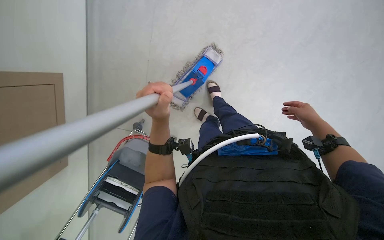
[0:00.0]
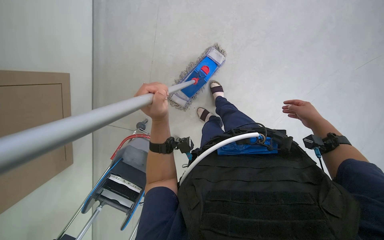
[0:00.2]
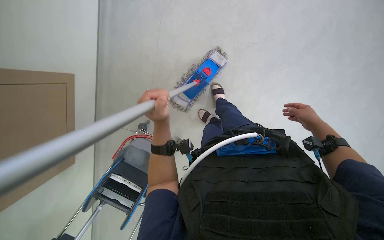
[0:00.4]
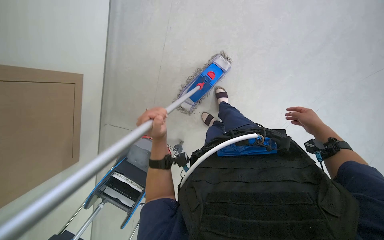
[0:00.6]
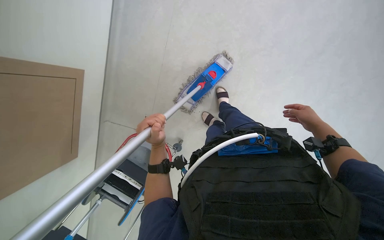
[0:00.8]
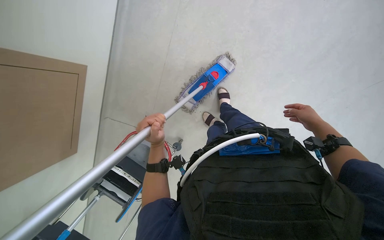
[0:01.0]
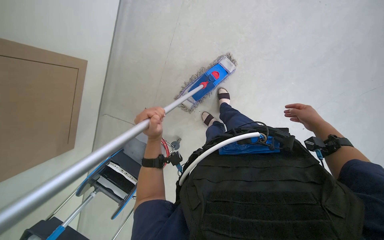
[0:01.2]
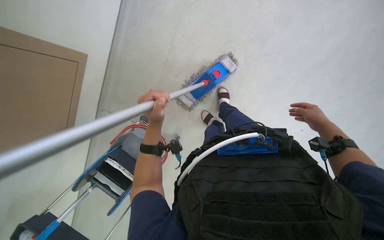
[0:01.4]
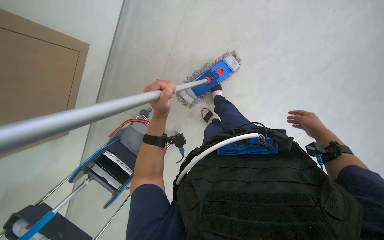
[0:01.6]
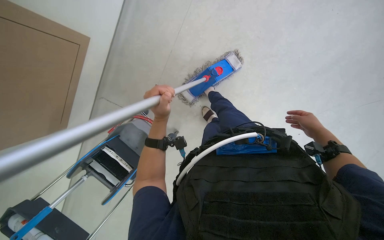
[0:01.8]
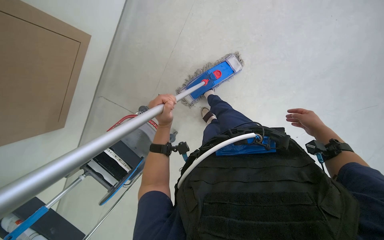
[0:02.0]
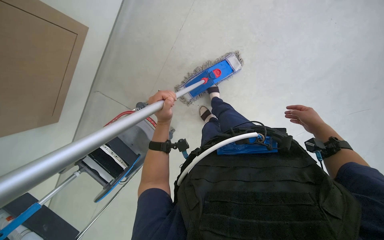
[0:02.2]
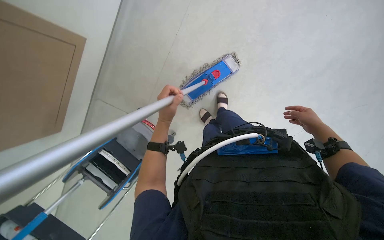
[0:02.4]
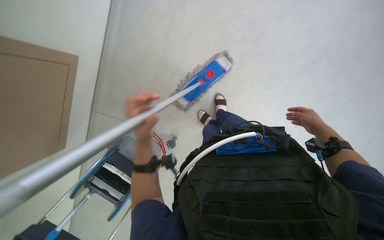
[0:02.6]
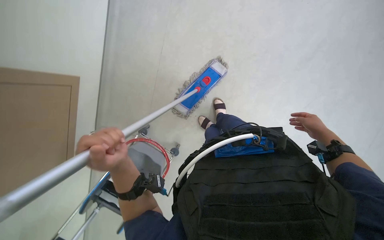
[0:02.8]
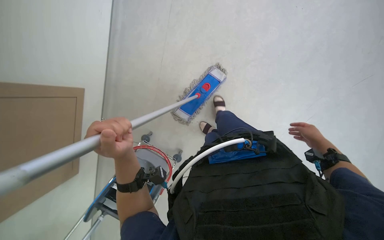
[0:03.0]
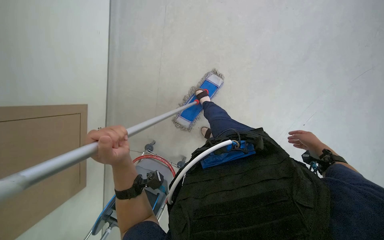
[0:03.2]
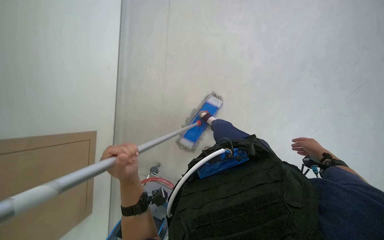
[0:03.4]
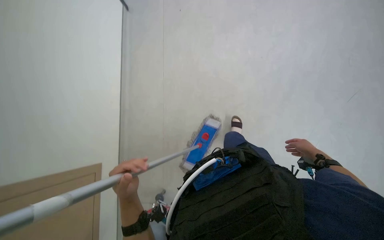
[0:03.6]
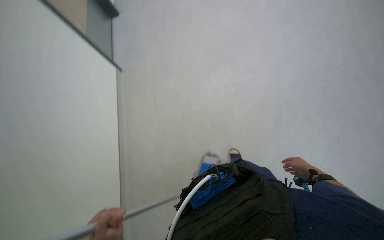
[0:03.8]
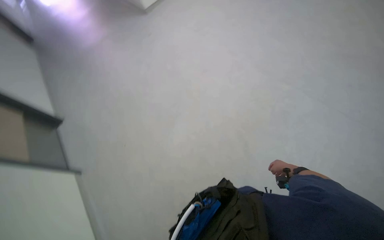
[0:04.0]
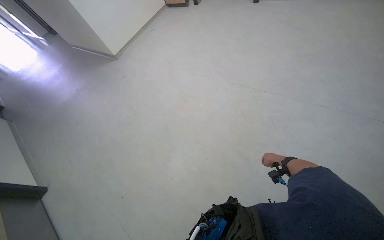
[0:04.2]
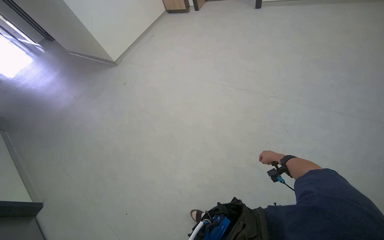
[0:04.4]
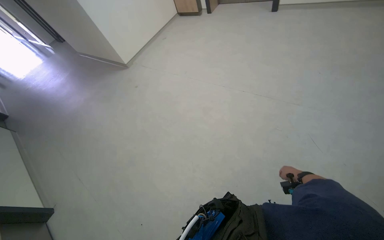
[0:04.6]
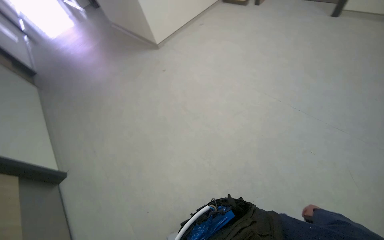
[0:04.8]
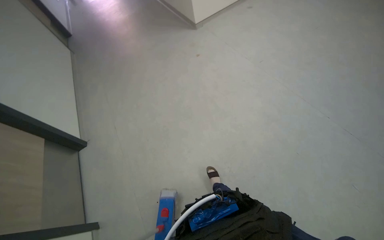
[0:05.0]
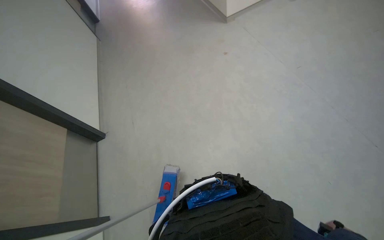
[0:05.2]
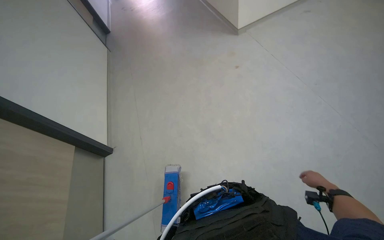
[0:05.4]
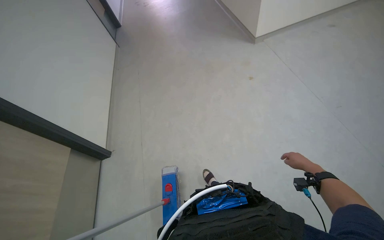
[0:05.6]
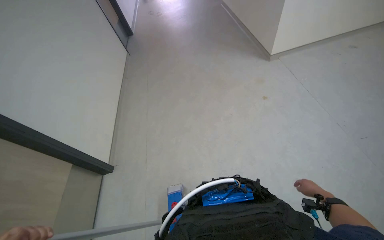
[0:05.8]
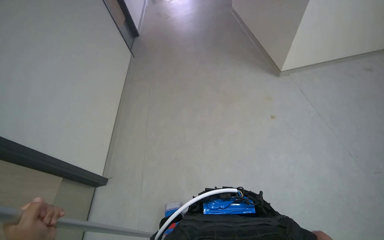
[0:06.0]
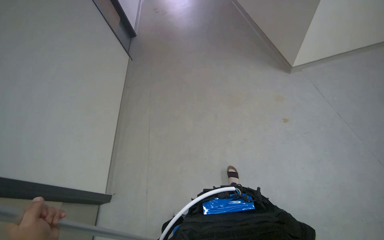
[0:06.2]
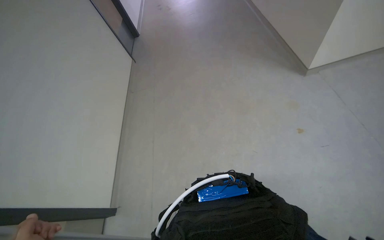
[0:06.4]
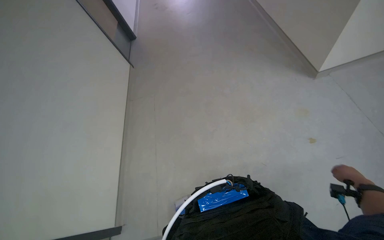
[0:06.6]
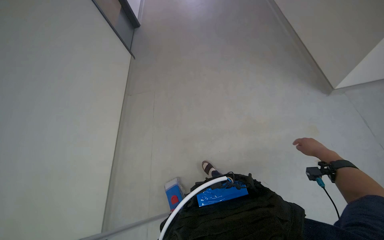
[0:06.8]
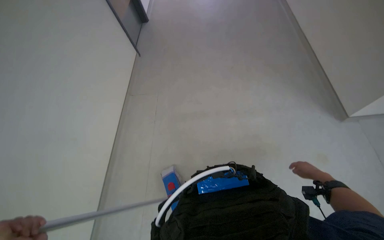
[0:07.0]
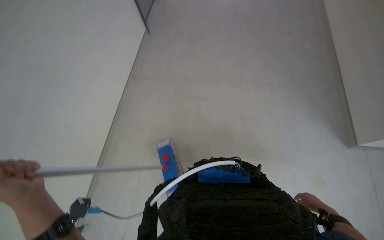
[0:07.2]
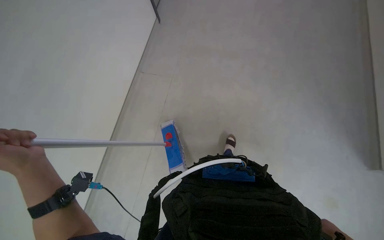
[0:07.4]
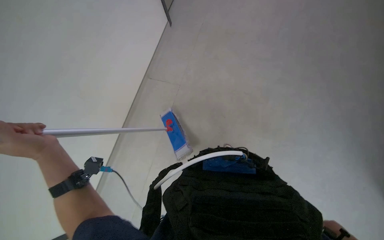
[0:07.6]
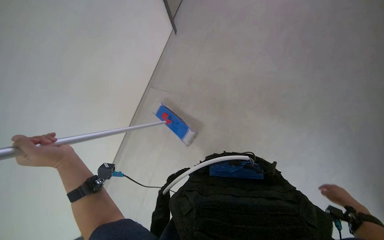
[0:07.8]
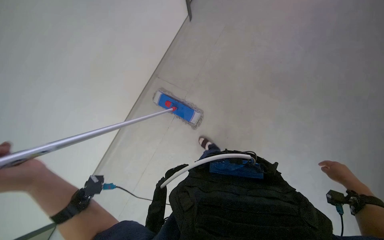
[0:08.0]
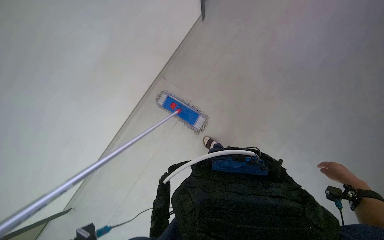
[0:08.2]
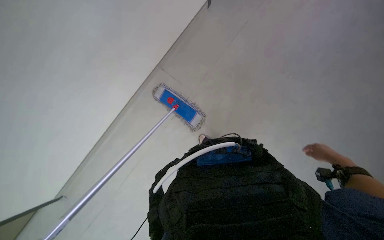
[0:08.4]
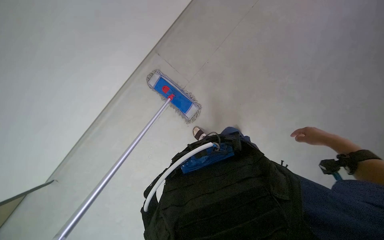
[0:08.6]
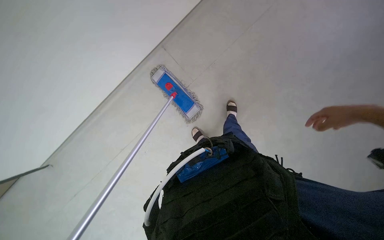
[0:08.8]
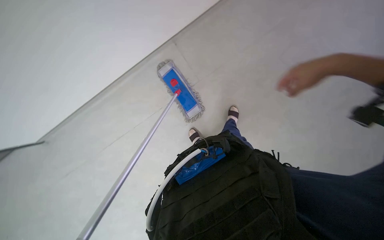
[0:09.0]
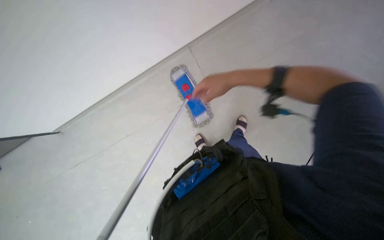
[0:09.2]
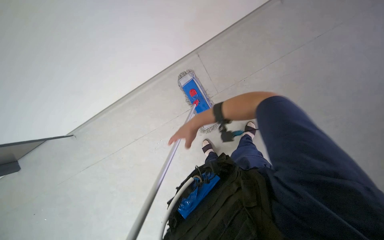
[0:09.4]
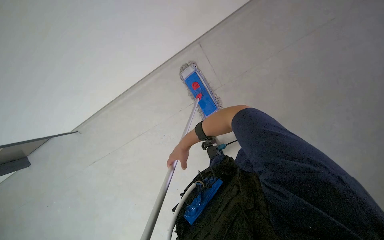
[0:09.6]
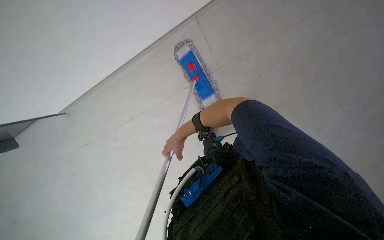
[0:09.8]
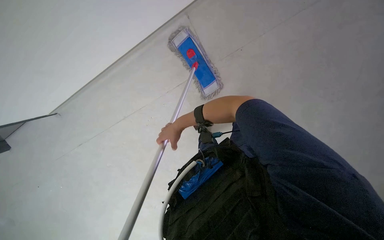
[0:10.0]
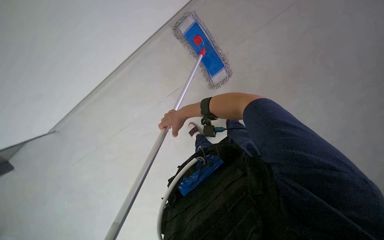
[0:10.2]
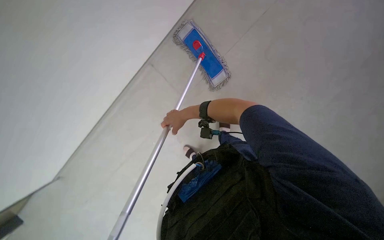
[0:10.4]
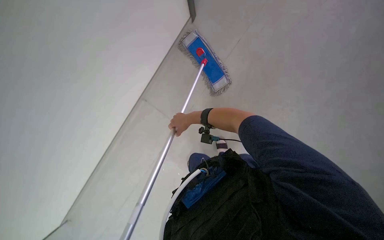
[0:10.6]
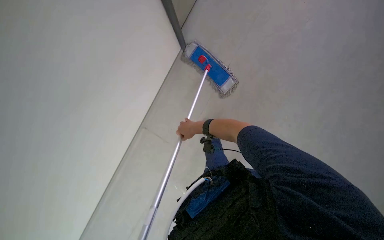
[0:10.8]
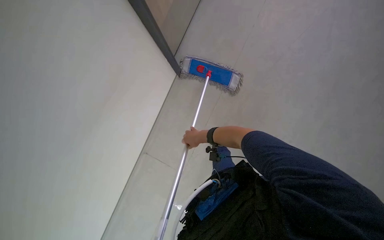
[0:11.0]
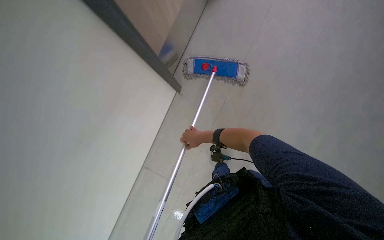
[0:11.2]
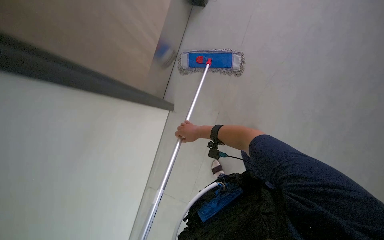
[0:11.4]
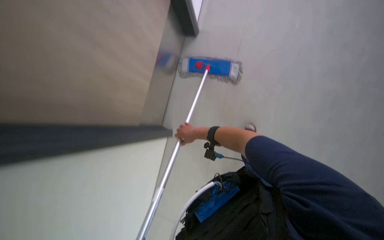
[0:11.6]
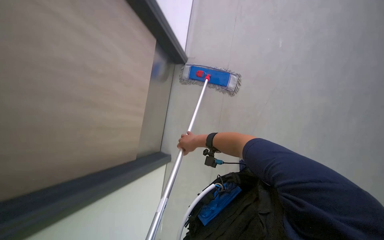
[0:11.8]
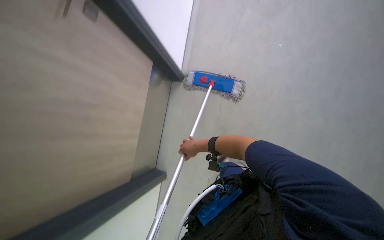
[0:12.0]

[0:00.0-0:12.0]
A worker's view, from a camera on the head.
Job: mopping floor.
The whole recording: Mopping floor with flat mop. The worker mops the floor using a flat mop.
0:01.6 to 0:03.0: The left hand travels nearer to the camera by roughly 10 cm.
0:03.0 to 0:04.4: The camera pitches upward, by about 45 degrees. Everything in view rotates roughly 30 degrees counterclockwise.
0:04.4 to 0:06.0: The head travels about 70 cm. The head rotates roughly 45 degrees to the left.
0:06.0 to 0:07.6: The head travels approximately 60 cm.
0:07.6 to 0:09.0: The right hand moves up the picture and to the left, roughly 70 cm.
0:09.0 to 0:10.4: The right hand is displaced to the left and farther from the camera by roughly 60 cm.

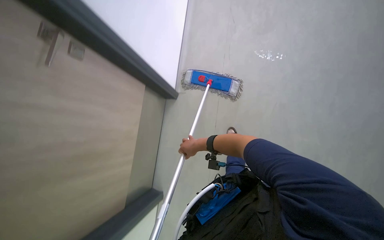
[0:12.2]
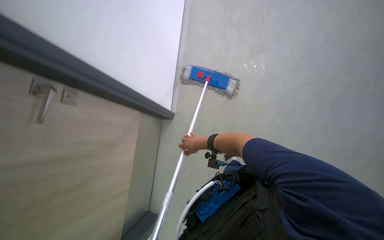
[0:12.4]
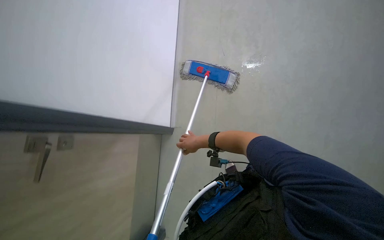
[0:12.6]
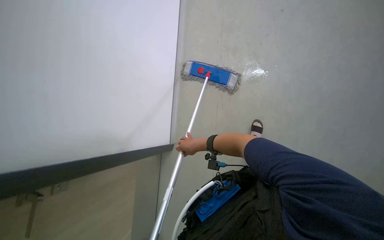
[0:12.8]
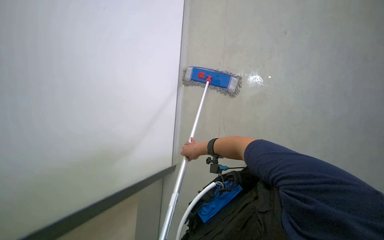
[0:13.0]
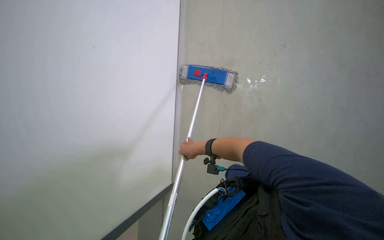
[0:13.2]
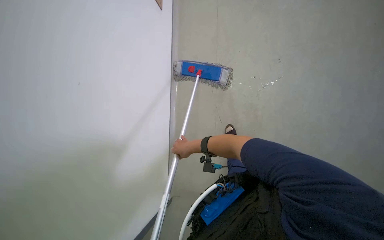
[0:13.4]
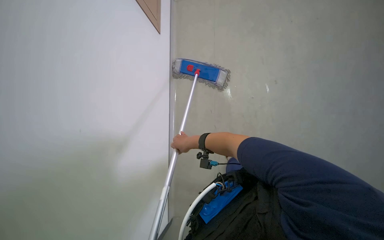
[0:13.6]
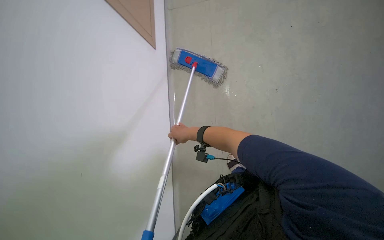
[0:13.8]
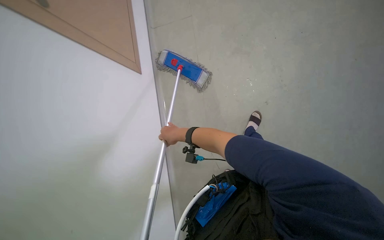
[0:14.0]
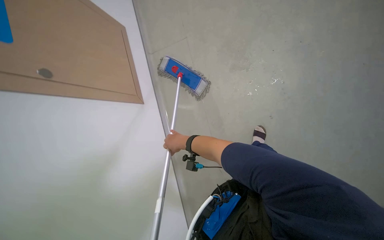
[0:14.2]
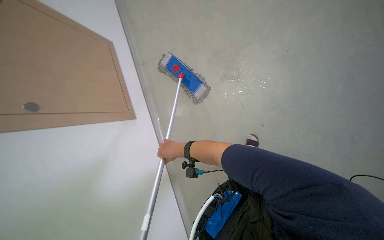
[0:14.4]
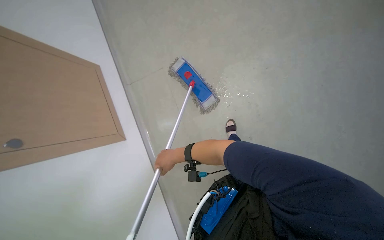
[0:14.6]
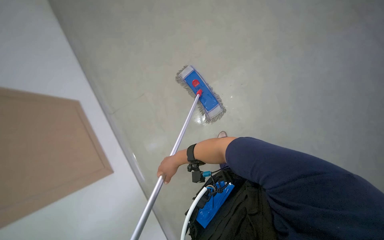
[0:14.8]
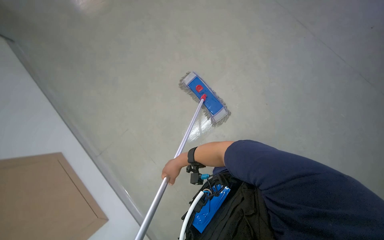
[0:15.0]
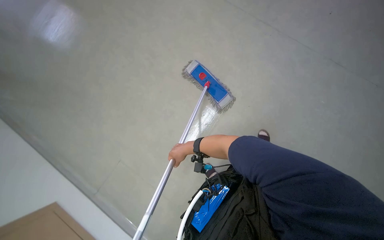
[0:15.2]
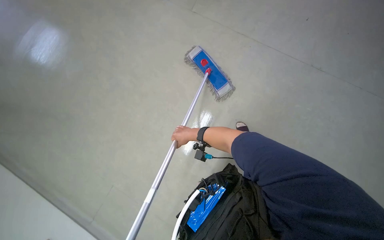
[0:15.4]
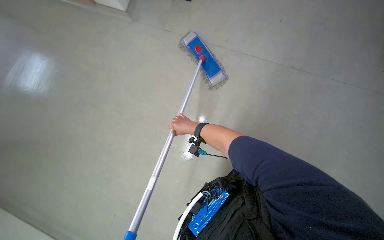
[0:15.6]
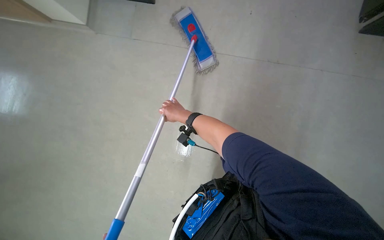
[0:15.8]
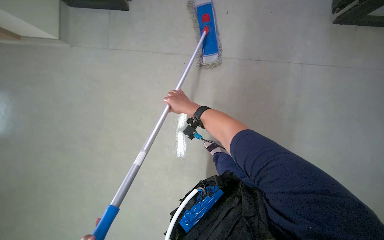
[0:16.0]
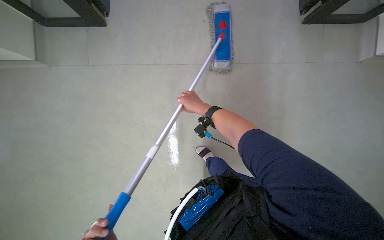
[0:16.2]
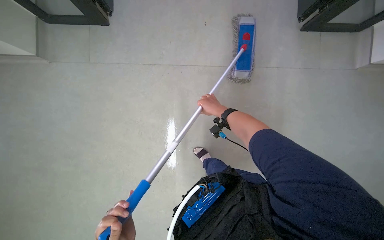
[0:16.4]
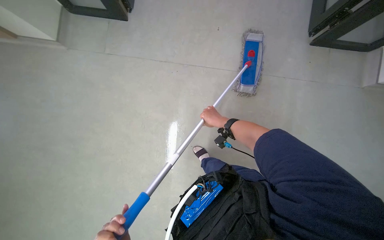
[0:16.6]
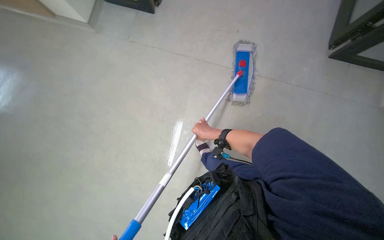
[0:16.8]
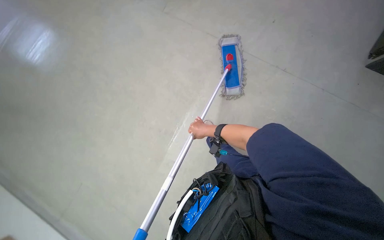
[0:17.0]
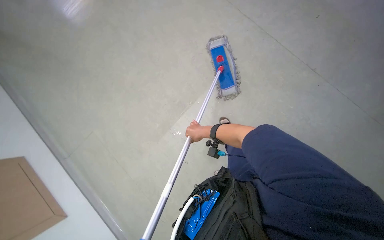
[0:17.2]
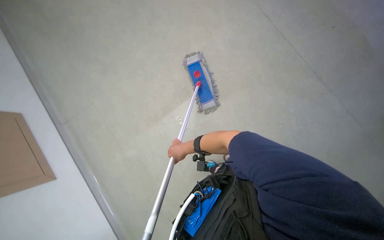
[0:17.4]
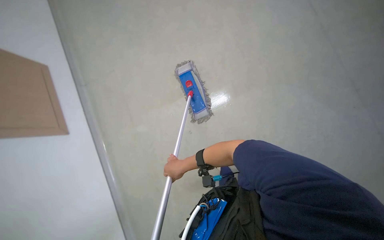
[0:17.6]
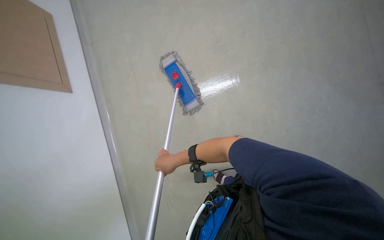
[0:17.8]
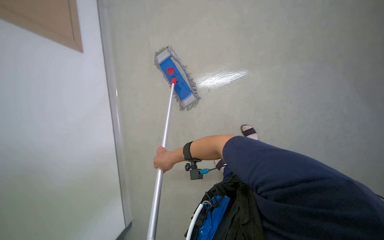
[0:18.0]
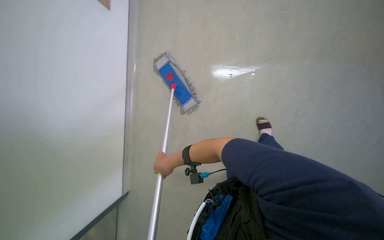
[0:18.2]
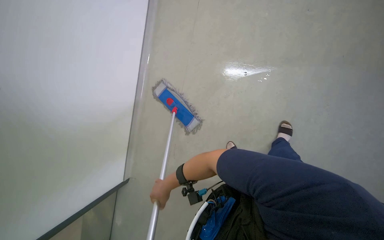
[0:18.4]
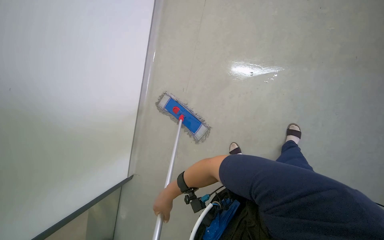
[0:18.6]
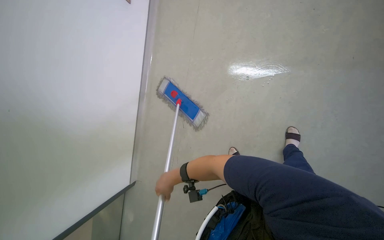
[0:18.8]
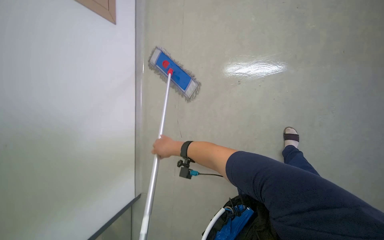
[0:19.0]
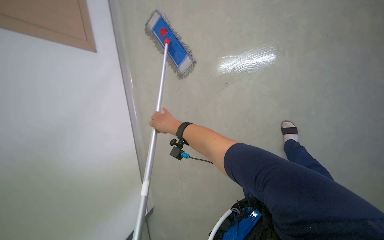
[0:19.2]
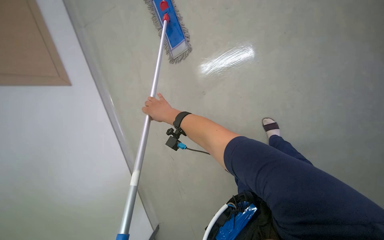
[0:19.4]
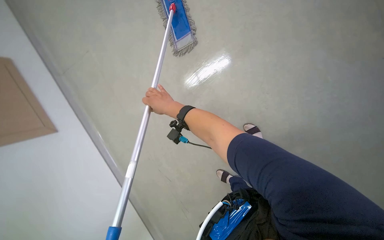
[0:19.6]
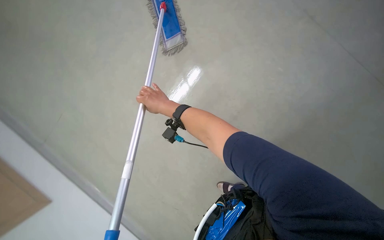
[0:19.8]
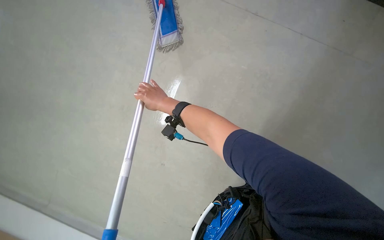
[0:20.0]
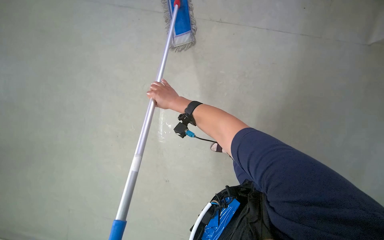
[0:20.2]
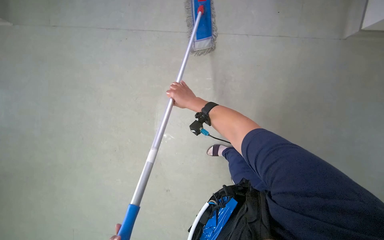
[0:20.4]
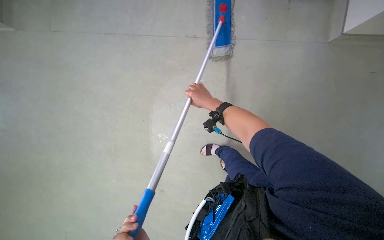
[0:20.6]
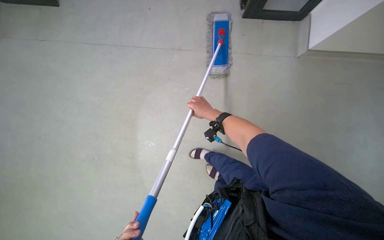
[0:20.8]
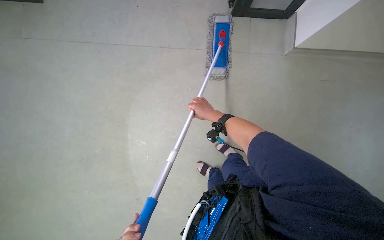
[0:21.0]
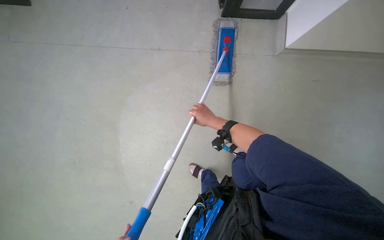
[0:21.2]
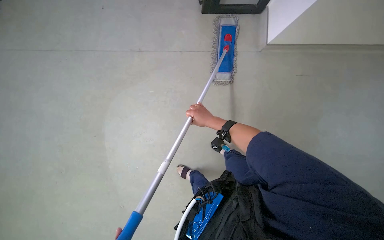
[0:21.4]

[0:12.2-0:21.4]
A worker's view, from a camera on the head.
Job: mopping floor.
The whole recording: Mopping floor with flat mop. The worker mops the floor using a flat mop.
0:12.2 to 0:13.8: The right hand heads nearer to the camera, covering some 15 cm.
0:13.8 to 0:15.2: The view tips upward by roughly 15 degrees.
0:16.8 to 0:18.4: The wearer looks some 35 degrees further to the right.
0:19.8 to 0:21.4: The right hand goes some 10 cm to the right.
